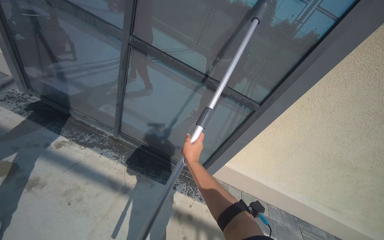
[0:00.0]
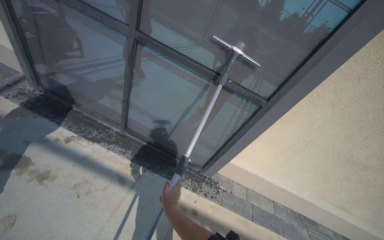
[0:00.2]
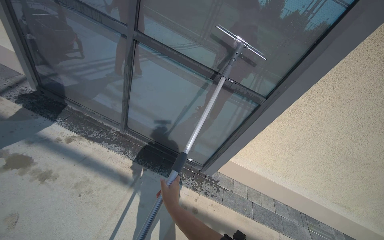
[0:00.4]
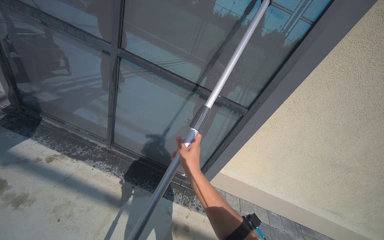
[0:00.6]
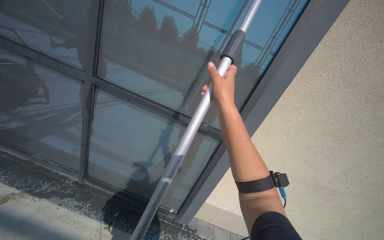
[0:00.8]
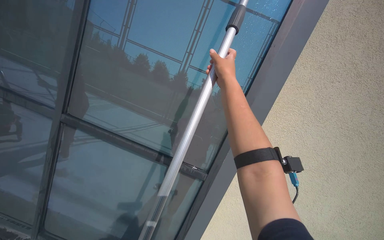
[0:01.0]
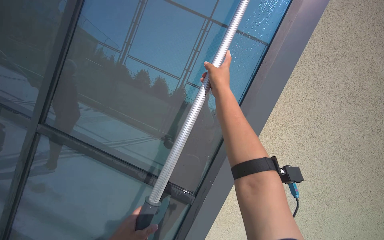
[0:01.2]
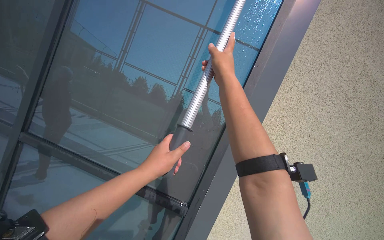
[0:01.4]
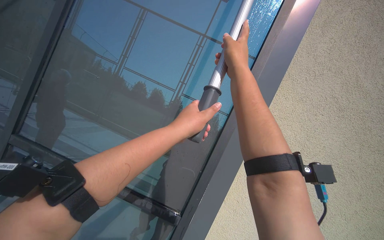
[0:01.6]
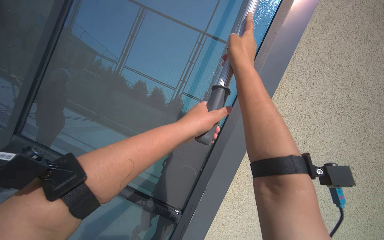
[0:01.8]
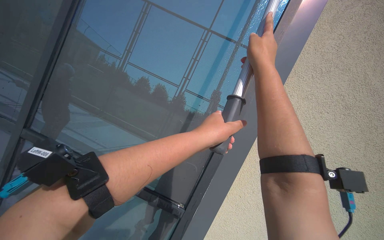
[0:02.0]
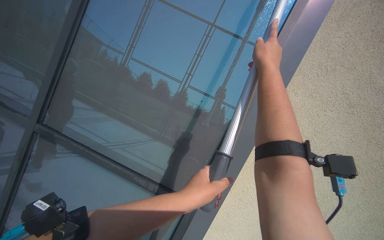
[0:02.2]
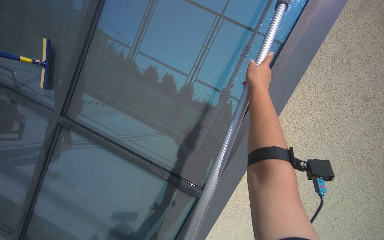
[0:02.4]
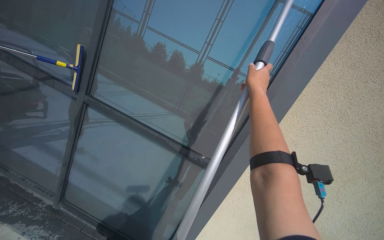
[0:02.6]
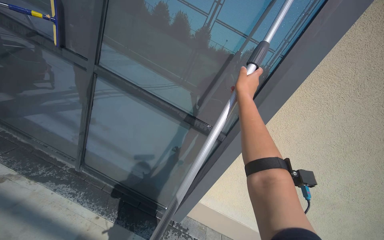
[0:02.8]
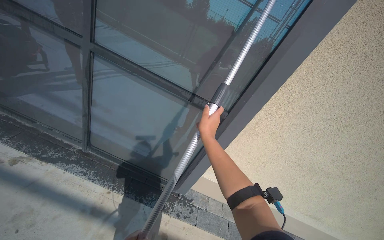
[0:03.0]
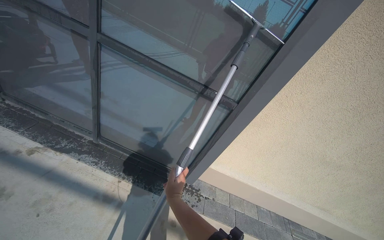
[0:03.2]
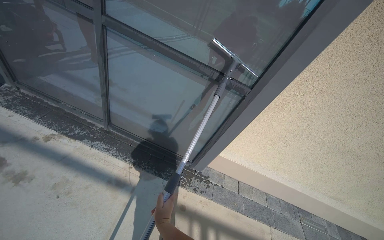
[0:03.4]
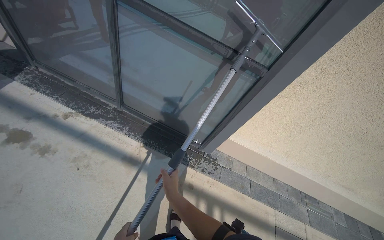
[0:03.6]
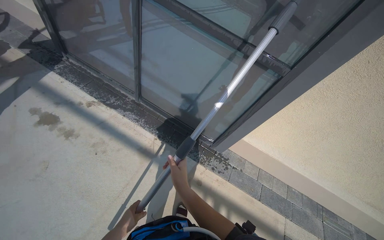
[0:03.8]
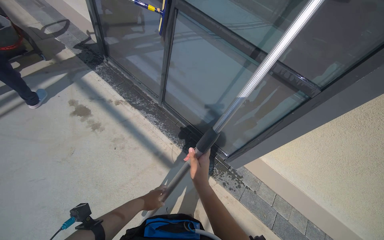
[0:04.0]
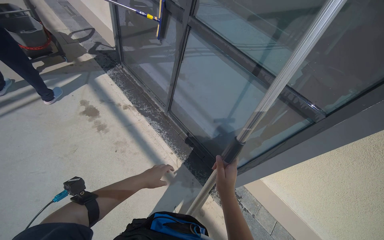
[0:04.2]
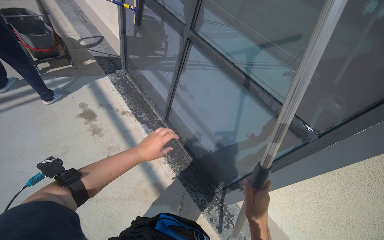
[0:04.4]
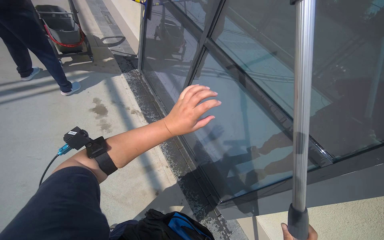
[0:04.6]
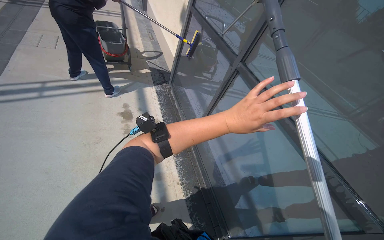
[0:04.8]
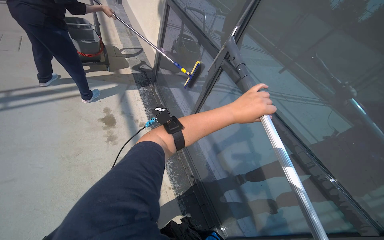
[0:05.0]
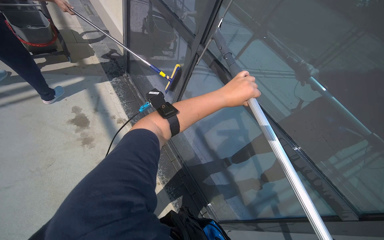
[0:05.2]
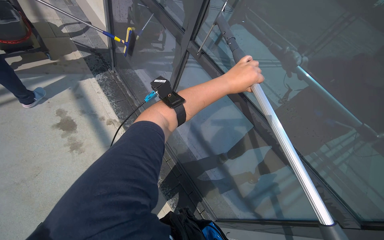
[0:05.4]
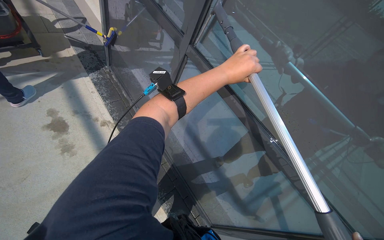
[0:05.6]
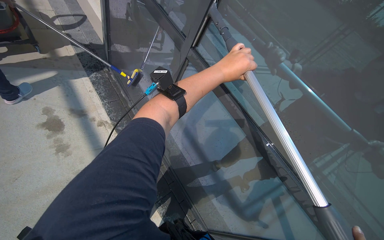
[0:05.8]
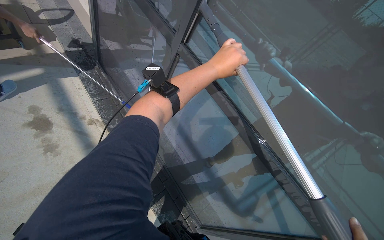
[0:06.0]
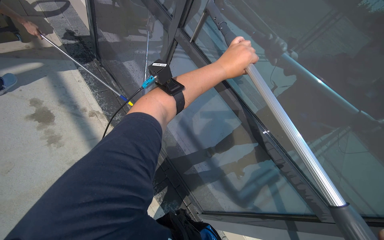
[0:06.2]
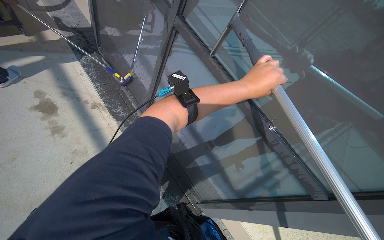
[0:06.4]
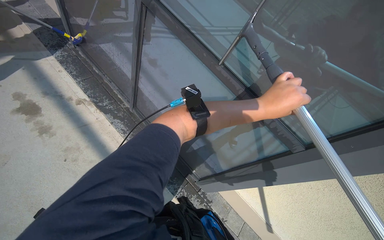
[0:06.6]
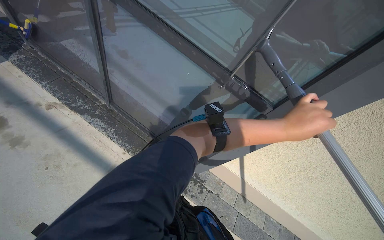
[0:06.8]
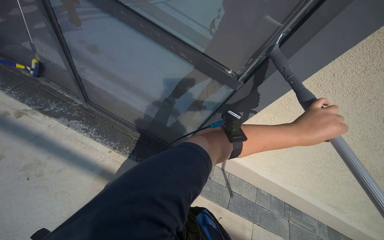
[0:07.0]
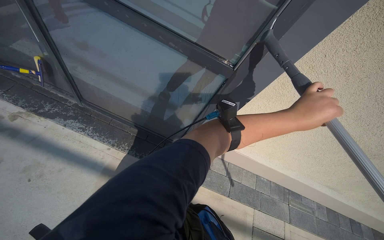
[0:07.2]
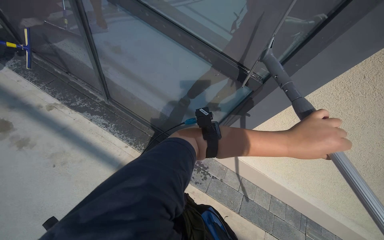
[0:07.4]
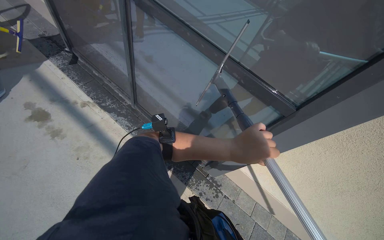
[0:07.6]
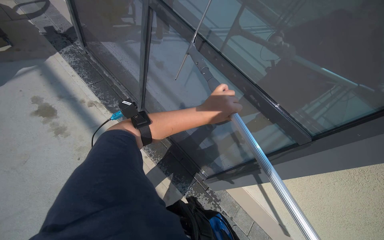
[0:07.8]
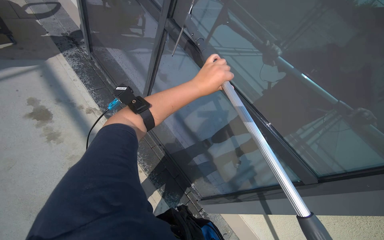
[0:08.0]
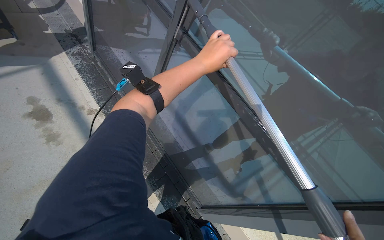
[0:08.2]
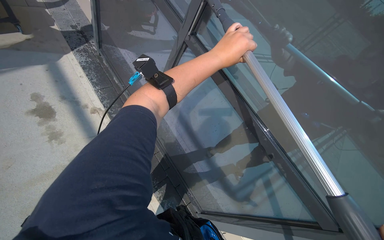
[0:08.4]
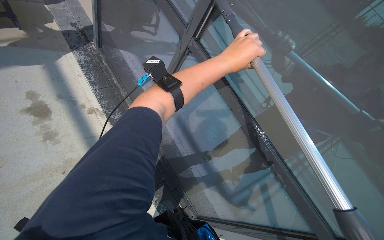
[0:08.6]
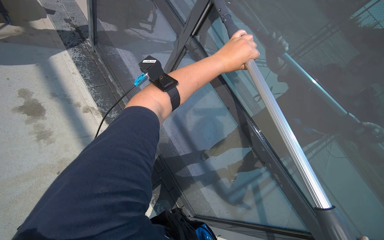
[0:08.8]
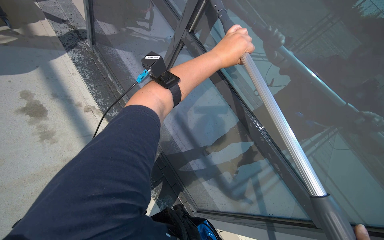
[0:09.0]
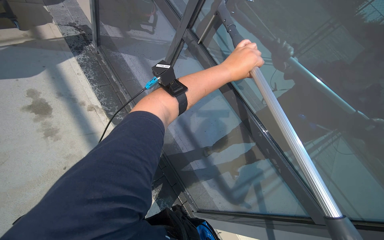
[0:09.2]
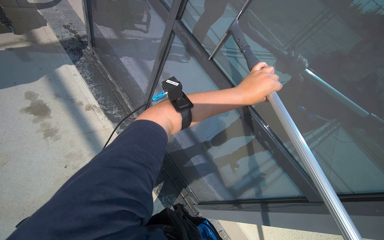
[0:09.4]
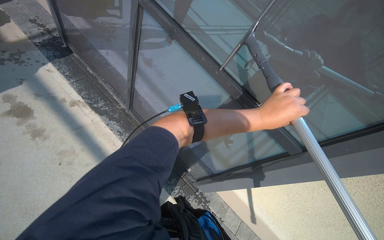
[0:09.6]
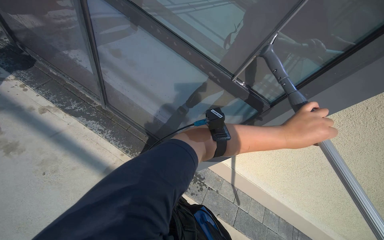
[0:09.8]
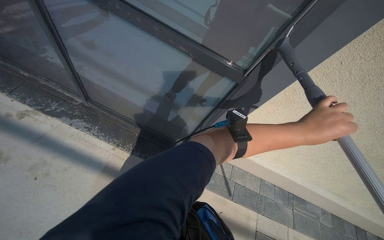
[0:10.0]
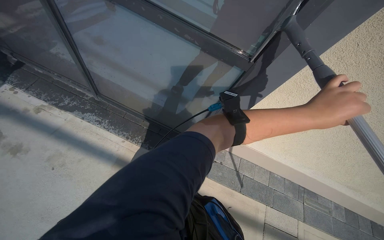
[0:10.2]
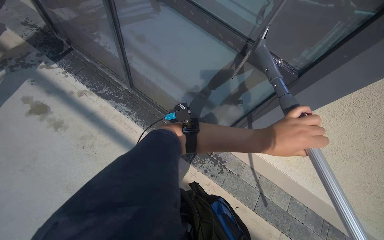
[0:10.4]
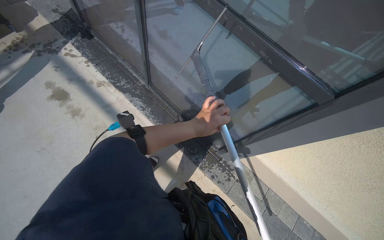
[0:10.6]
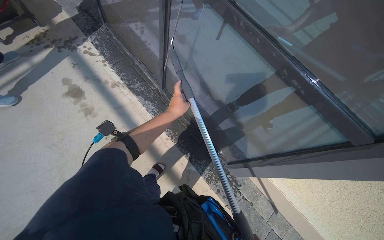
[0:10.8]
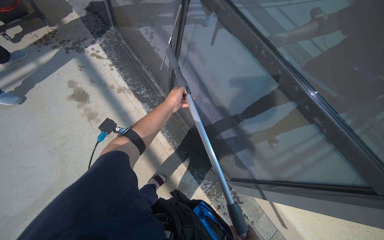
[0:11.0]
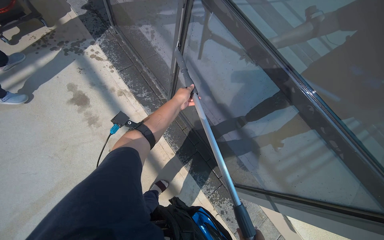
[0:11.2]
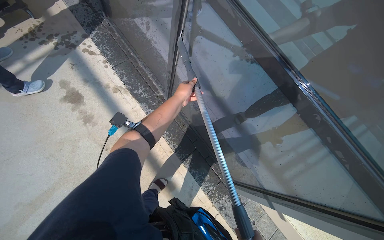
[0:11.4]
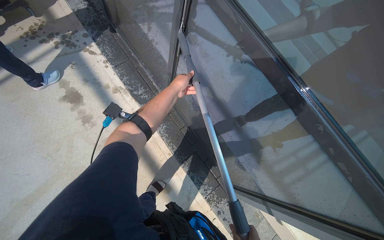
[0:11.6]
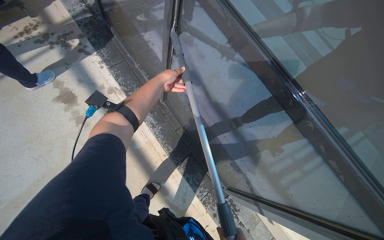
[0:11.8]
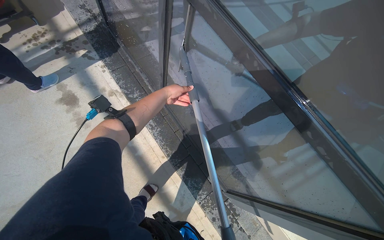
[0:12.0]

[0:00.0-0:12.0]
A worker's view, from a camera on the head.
Job: wiping surfaces.
The whole recording: Cleaning glass window with squeegee. The worker cleans the glass window using a squeegee, then a long pole with a squeegee attachment.
0:00.0 to 0:01.6: The camera travels approximately 40 cm. The view tips upward by about 30 degrees.
0:01.6 to 0:03.0: The wearer looks roughly 30 degrees further downward.
0:03.0 to 0:04.4: The head rotates some 35 degrees to the left.
0:06.0 to 0:07.6: The view tips downward by approximately 15 degrees. The left hand moves down the picture, roughly 35 cm.
0:07.6 to 0:09.0: The left hand is displaced up the picture by roughly 60 cm.
0:09.0 to 0:10.4: The view tips downward by some 15 degrees. The left hand is displaced down the picture and to the right by roughly 70 cm.
0:10.4 to 0:12.0: The wearer moves some 40 cm.

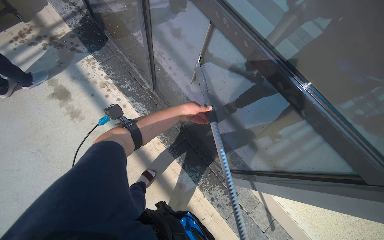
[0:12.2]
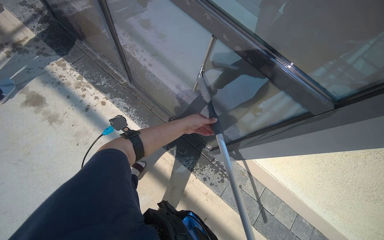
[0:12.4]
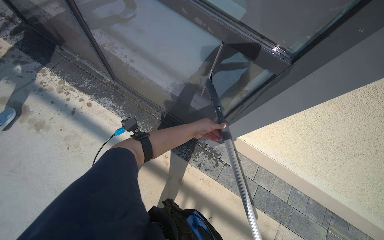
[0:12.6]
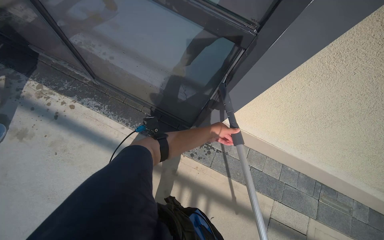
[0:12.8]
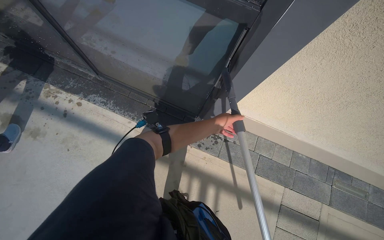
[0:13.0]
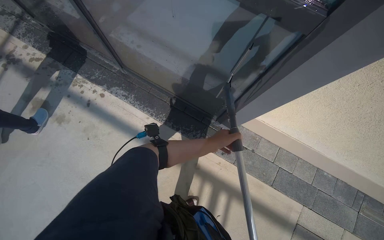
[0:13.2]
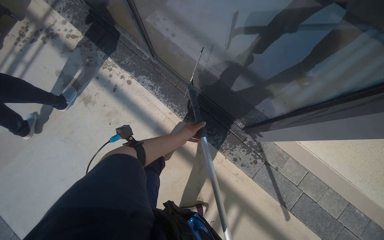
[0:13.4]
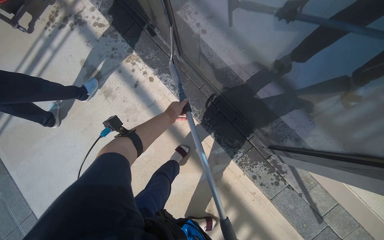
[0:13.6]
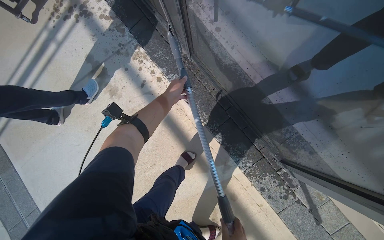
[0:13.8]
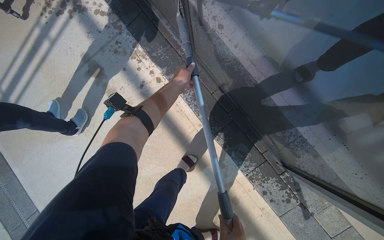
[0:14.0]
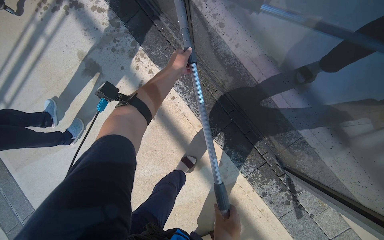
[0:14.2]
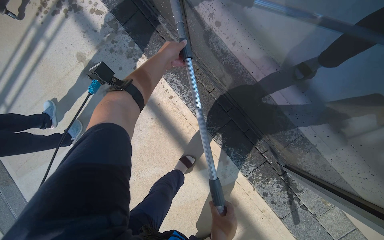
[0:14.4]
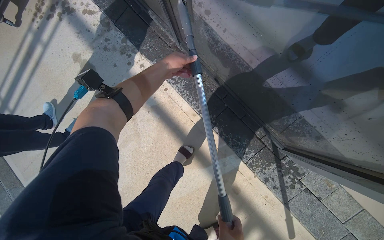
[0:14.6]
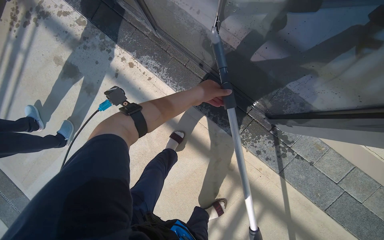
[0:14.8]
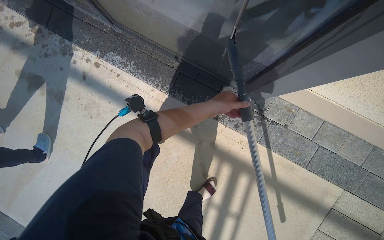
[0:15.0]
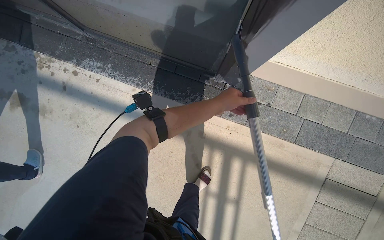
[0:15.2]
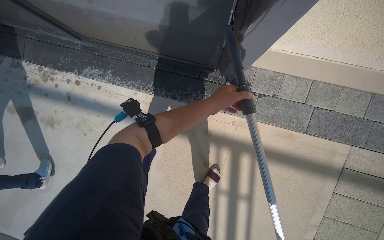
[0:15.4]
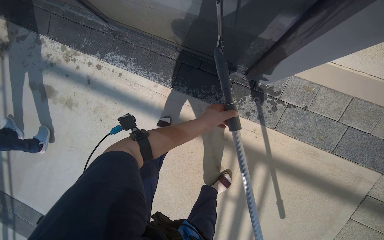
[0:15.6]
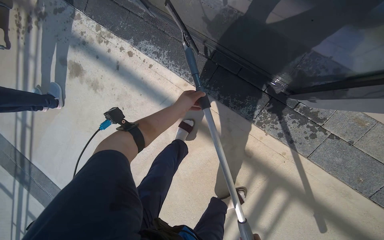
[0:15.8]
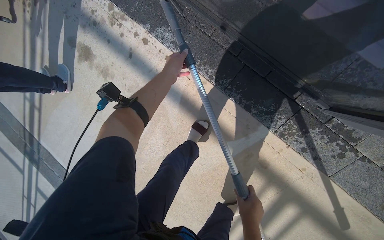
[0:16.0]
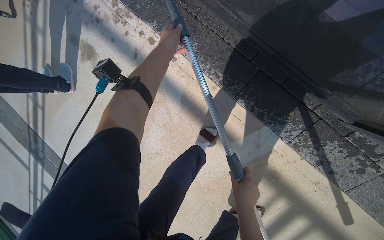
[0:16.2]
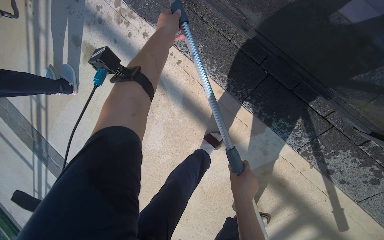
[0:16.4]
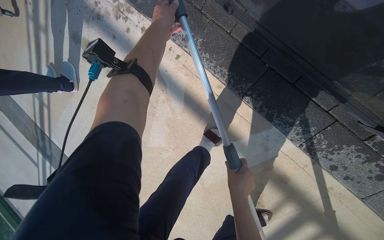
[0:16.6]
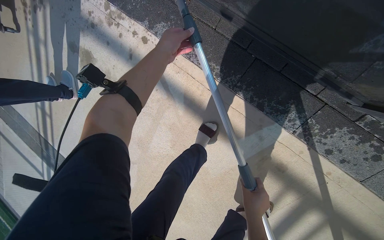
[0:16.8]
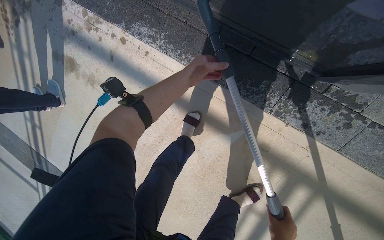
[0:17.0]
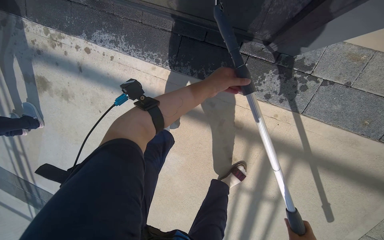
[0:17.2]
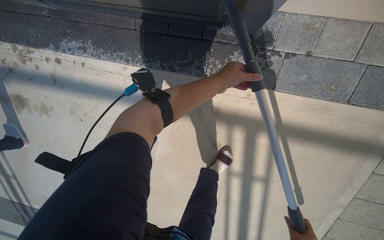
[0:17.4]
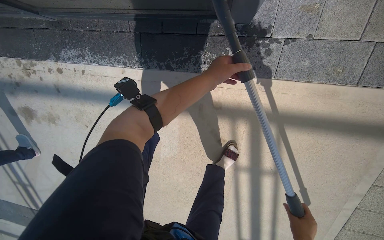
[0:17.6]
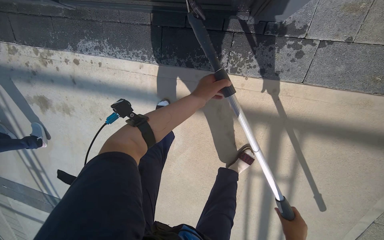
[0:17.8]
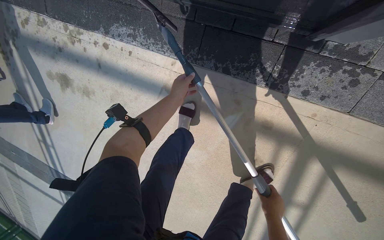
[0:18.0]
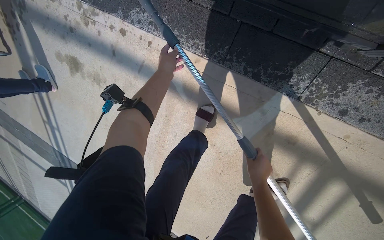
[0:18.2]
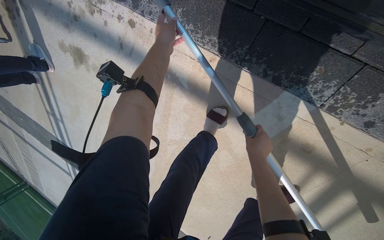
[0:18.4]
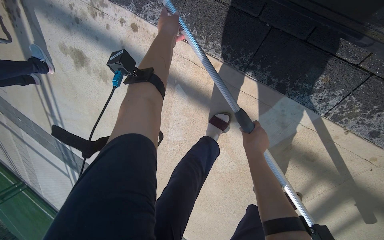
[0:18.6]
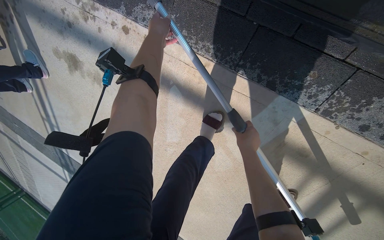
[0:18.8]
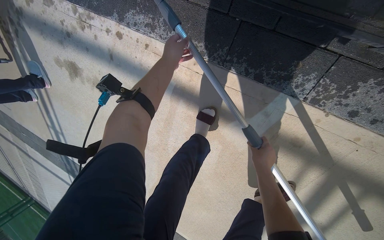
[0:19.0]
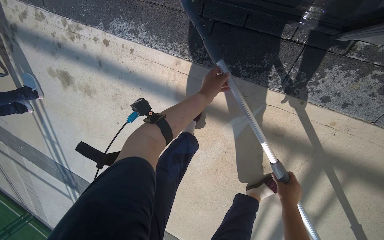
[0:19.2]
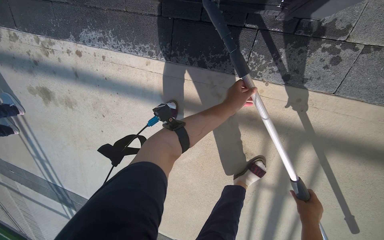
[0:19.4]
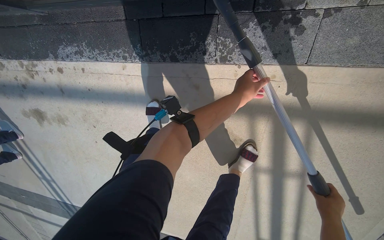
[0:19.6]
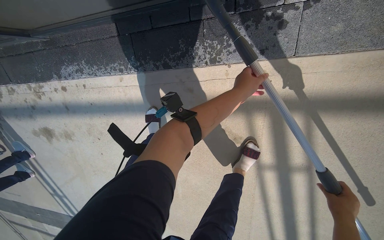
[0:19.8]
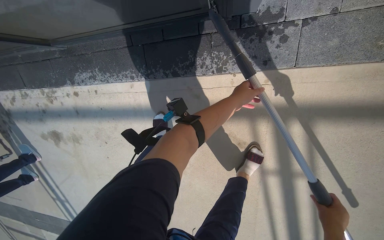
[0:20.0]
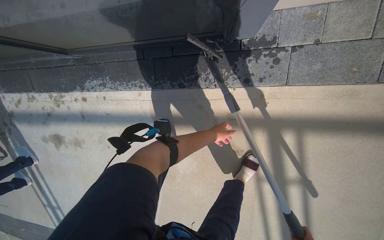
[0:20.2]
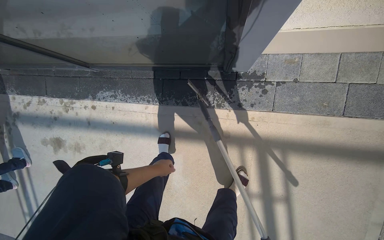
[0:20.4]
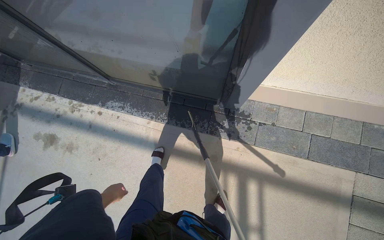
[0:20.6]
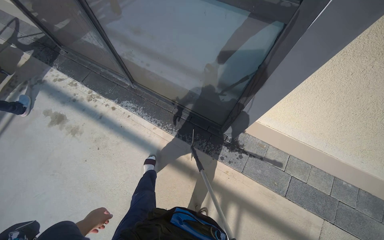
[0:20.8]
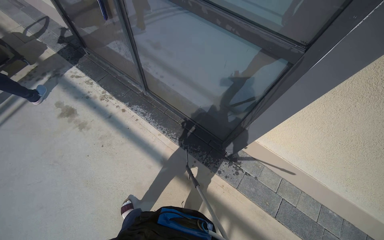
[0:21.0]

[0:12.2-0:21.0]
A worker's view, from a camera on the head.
Job: wiping surfaces.
The whole recording: Cleaning glass window with squeegee. The worker cleans the glass window using a squeegee, then a long pole with a squeegee attachment.
0:12.2 to 0:13.6: The view tips downward by roughly 15 degrees.
0:13.6 to 0:15.2: The scene rotates counterclockwise by approximately 30 degrees.
0:15.2 to 0:16.6: The camera is carried some 60 cm. The head turns to the left by approximately 25 degrees. The view tilts some 20 degrees downward.
0:18.0 to 0:19.6: The left hand is displaced to the right by approximately 40 cm; the right hand shifts roughly 20 cm to the right, and travels up the picture and back again, roughly 40 cm each way.
0:19.6 to 0:21.0: The camera is carried about 80 cm. The camera pitches upward, by some 45 degrees. The scene turns approximately 40 degrees clockwise in the picture.
